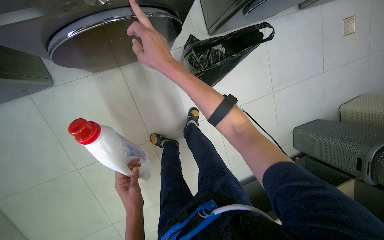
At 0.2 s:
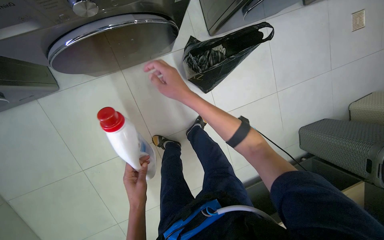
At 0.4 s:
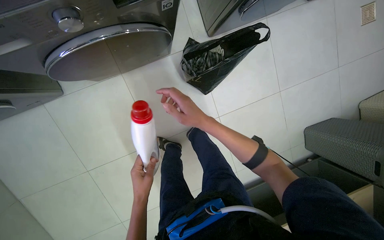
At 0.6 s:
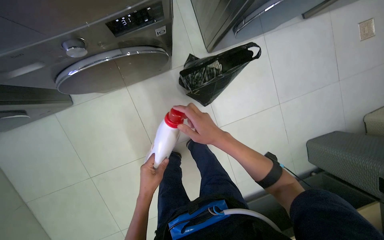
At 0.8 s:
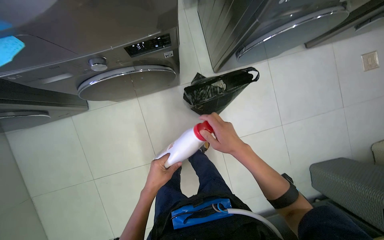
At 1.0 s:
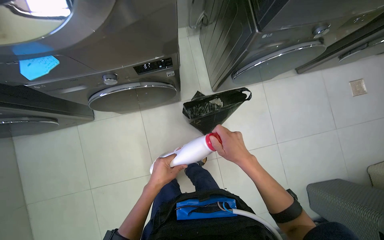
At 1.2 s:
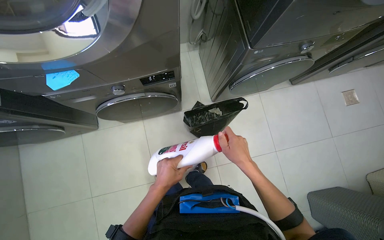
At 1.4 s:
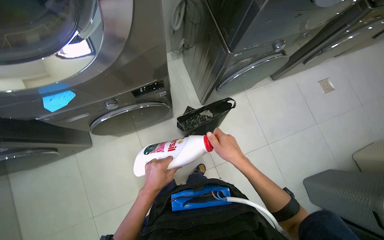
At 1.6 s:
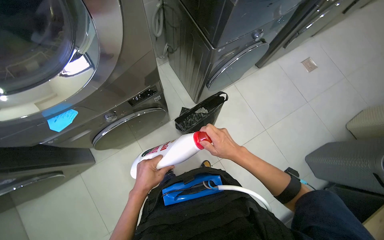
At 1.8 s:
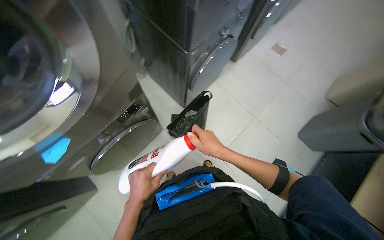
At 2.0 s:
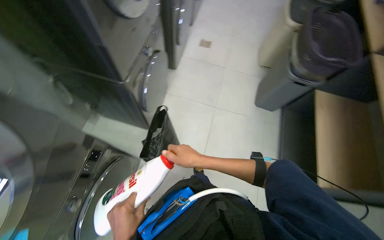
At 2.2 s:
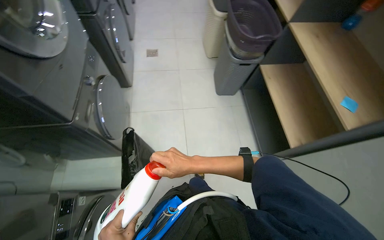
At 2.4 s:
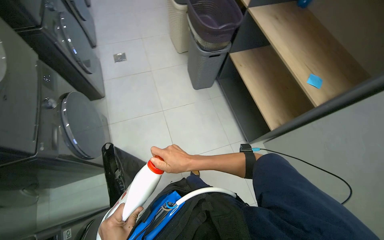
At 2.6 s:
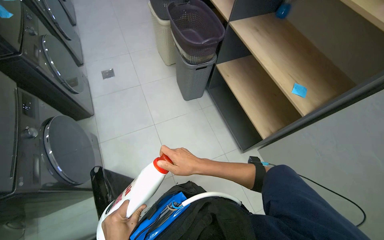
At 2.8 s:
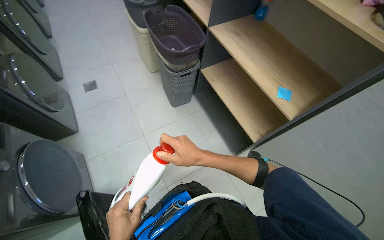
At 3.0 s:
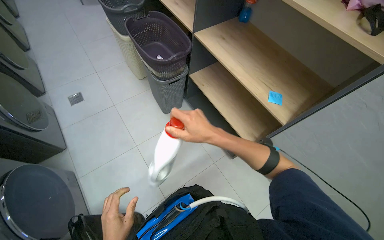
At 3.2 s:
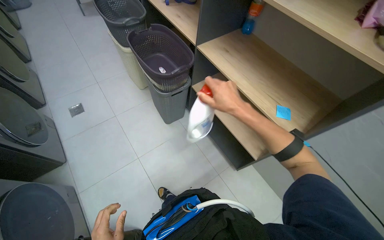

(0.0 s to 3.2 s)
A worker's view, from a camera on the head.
Job: managing laundry.
The whole recording: Loading and starting washing machine. The worker loads clothes and detergent into the washing machine, selects a program, and stores the detergent.
0.0 s - 1.6 s: The view tilts approximately 20 degrees upward. The right hand travels to the right and down the picture by approximately 35 cm.
1.6 s - 3.2 s: The wearer moves about 50 cm. The wearer's head swings approximately 95 degrees to the right. The view tips upward by some 15 degrees.

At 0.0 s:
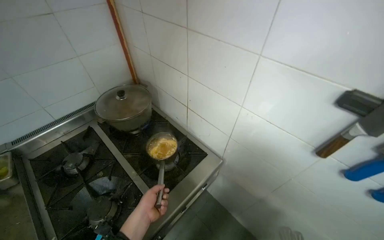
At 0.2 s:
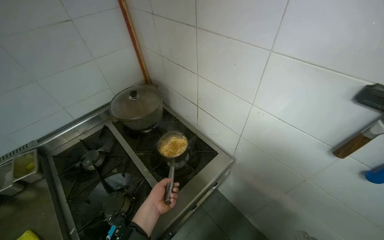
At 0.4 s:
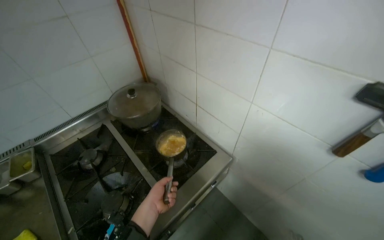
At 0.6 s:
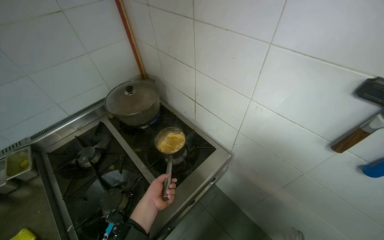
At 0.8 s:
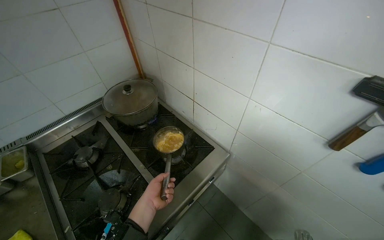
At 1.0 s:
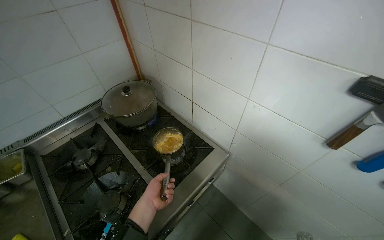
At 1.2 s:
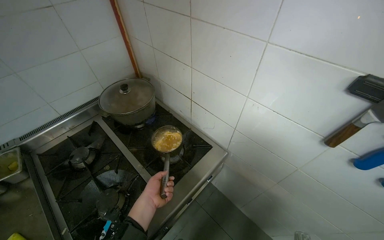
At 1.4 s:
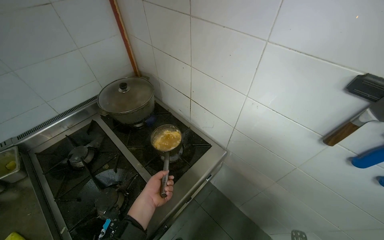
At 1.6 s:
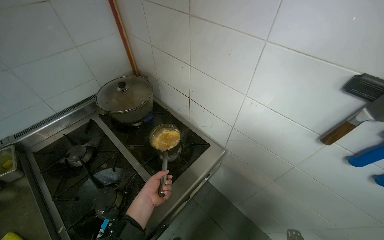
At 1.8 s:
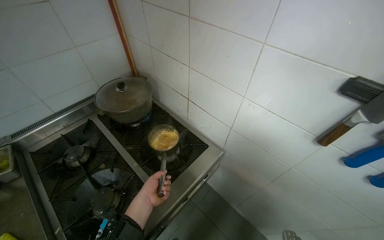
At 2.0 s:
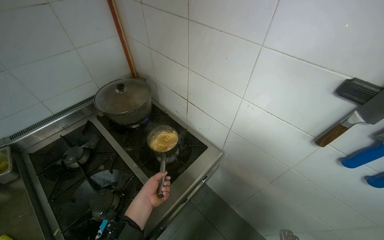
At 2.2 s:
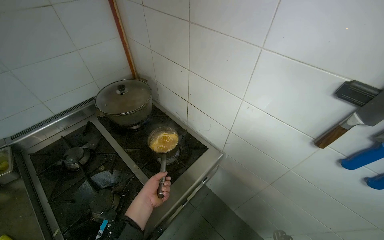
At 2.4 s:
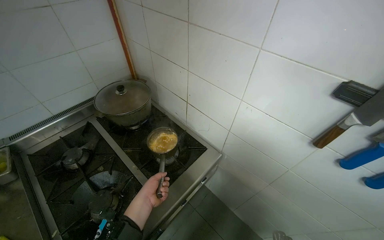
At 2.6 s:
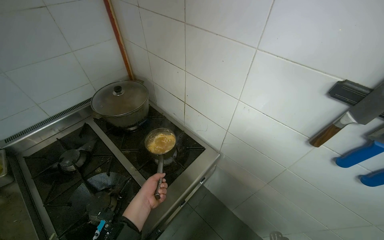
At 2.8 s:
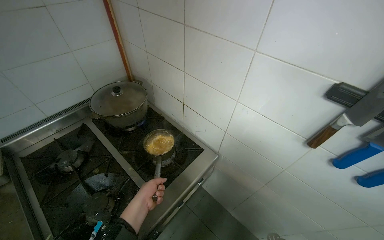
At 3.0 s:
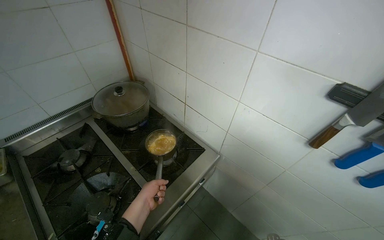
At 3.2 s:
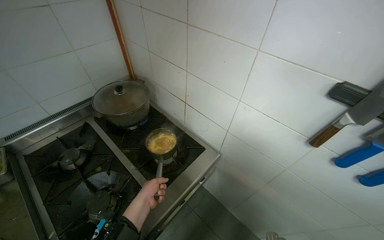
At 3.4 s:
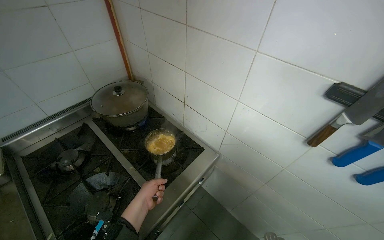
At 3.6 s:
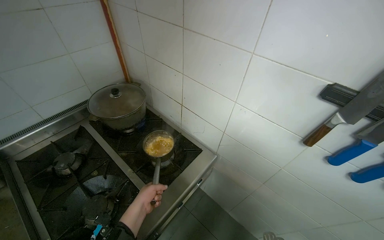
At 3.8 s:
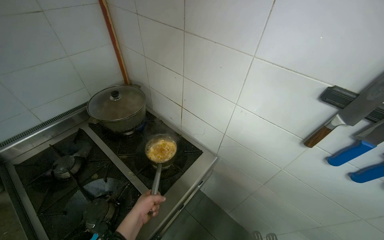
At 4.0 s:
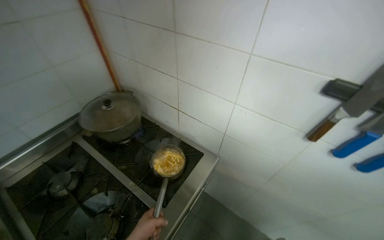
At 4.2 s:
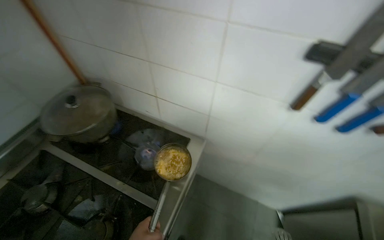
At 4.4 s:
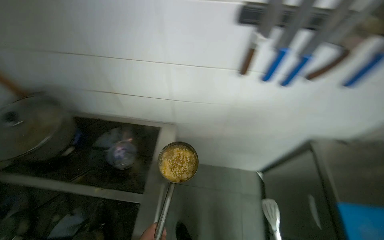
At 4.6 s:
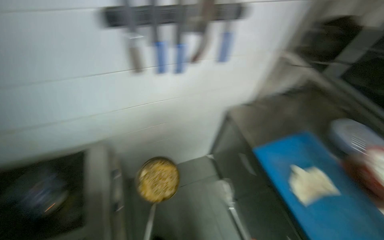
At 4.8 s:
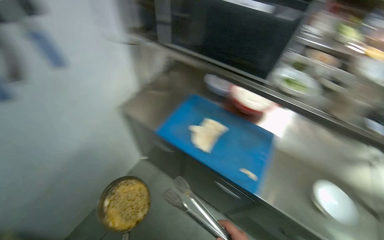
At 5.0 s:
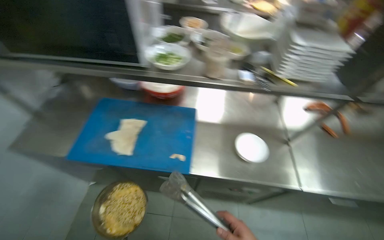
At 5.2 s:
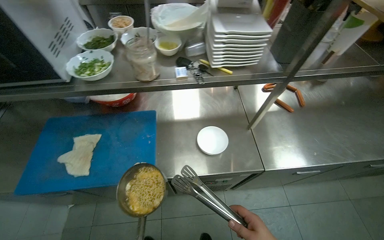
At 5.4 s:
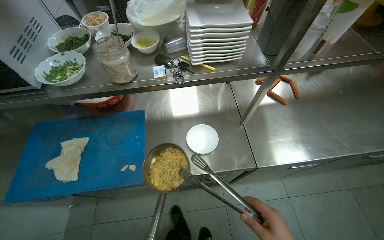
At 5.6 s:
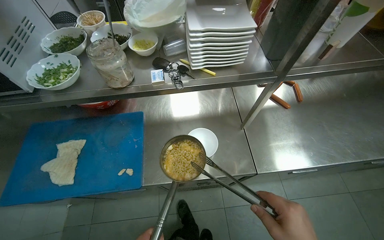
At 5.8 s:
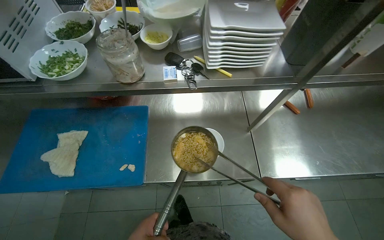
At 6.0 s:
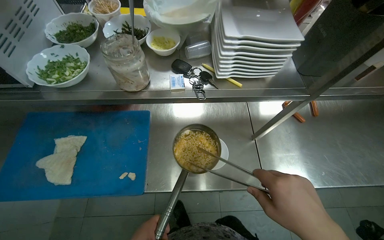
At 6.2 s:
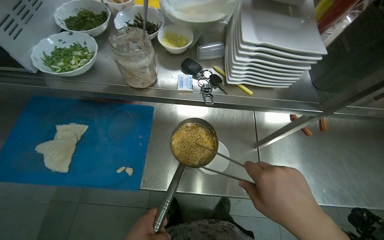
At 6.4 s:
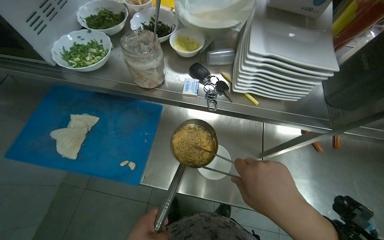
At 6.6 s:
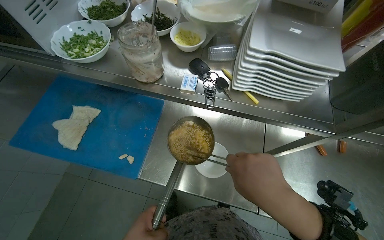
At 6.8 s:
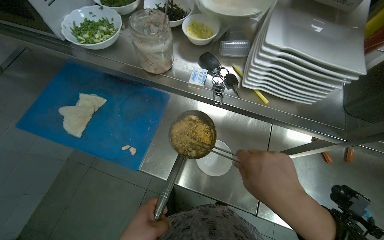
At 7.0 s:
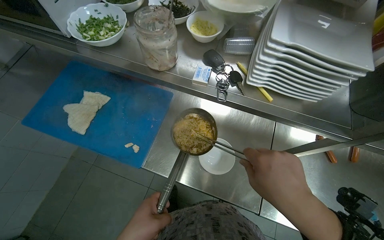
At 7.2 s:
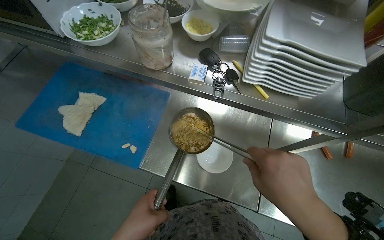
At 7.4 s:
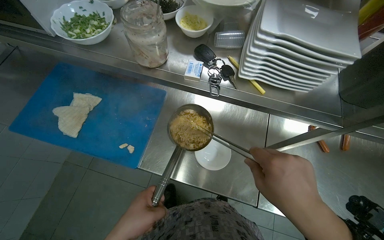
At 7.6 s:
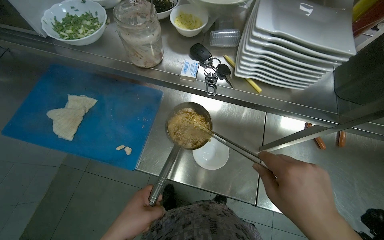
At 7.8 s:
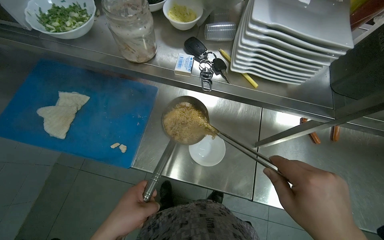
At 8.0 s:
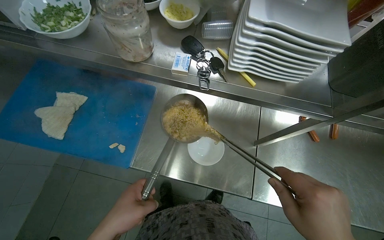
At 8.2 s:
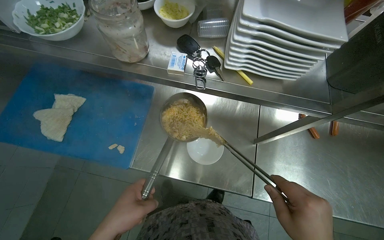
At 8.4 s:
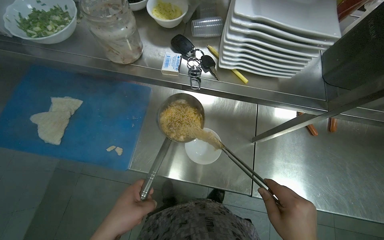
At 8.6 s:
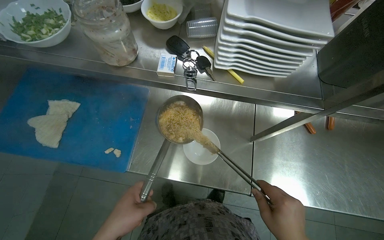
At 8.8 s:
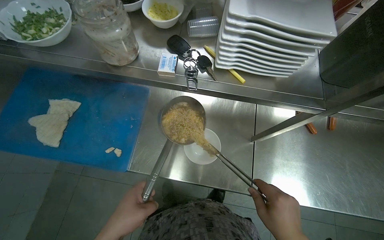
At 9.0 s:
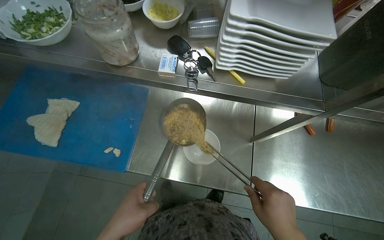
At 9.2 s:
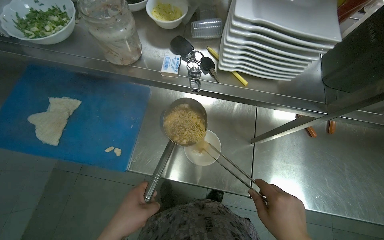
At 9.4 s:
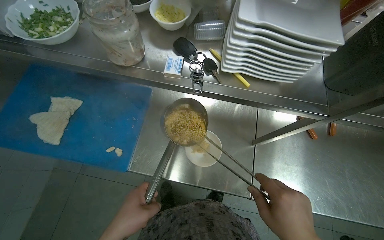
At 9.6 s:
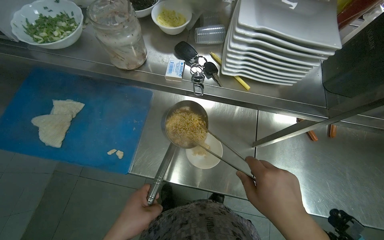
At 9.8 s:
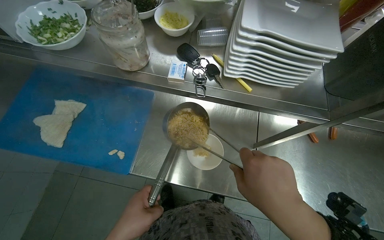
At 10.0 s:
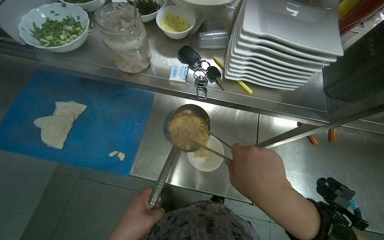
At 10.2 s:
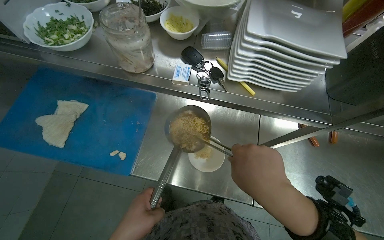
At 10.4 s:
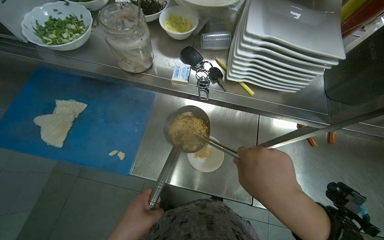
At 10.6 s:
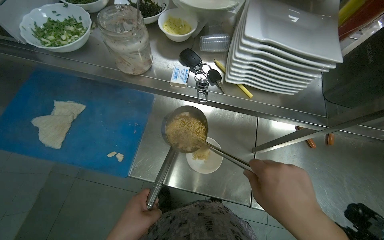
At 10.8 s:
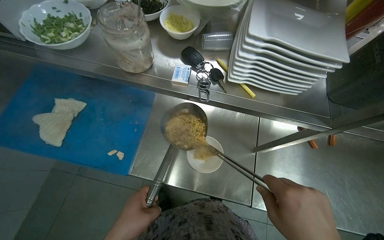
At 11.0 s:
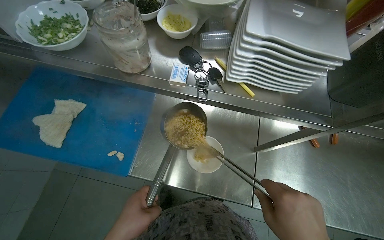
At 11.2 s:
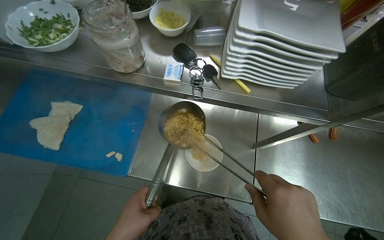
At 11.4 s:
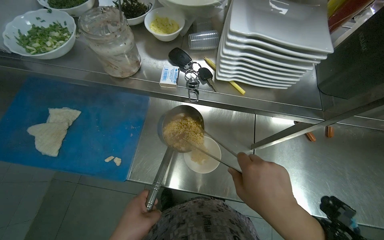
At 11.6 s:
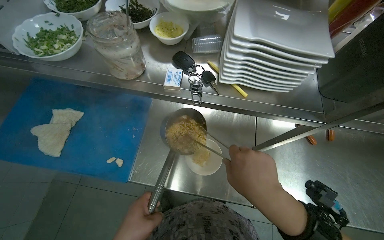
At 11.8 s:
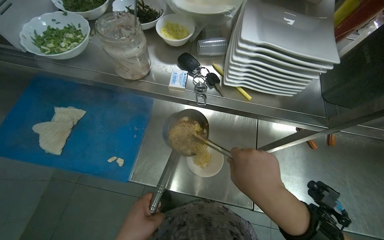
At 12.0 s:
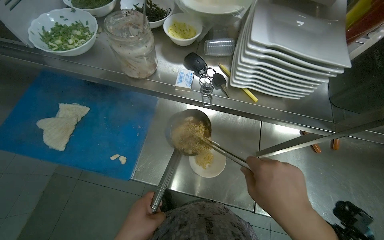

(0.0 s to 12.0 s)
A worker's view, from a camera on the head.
Job: cooking food.
The whole recording: Cooking noodles. The worker is preparing noodles and then putting it in a disposable container.
3.0 s - 4.4 s: The wearer's head swings some 35 degrees to the right.
4.4 s - 6.0 s: The head travels some 90 cm. The wearer's head swings some 100 degrees to the right.

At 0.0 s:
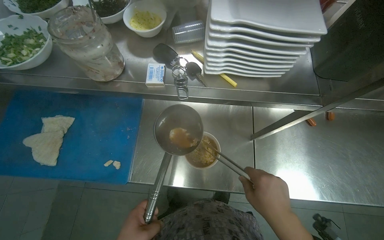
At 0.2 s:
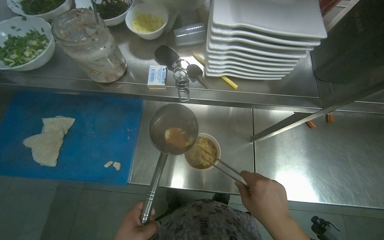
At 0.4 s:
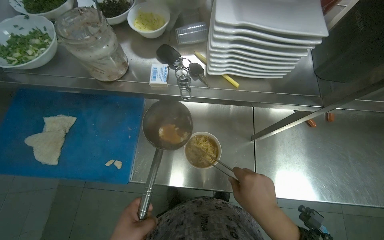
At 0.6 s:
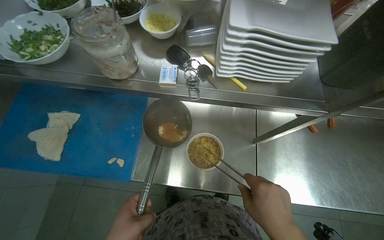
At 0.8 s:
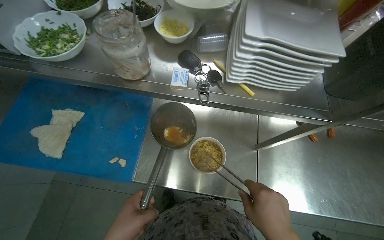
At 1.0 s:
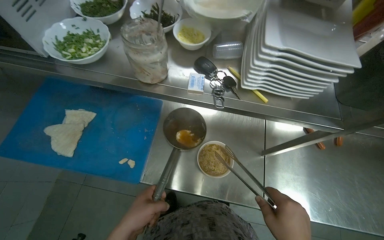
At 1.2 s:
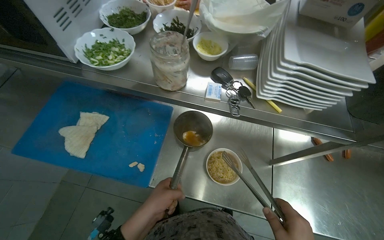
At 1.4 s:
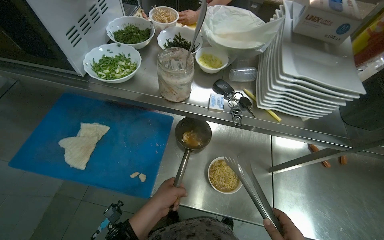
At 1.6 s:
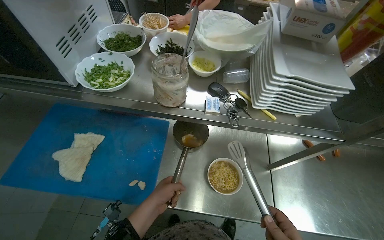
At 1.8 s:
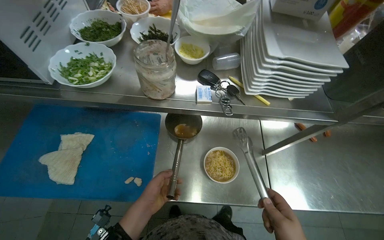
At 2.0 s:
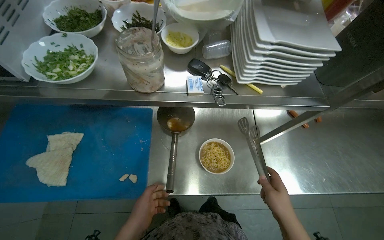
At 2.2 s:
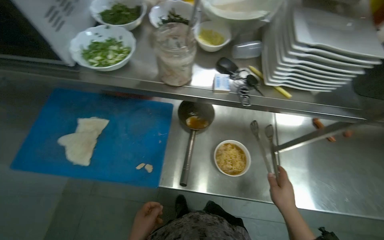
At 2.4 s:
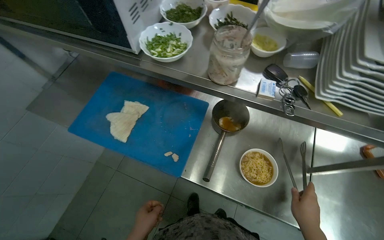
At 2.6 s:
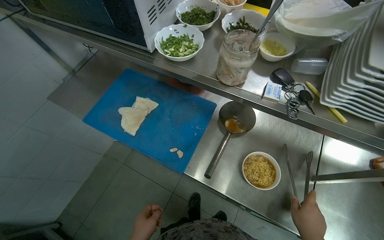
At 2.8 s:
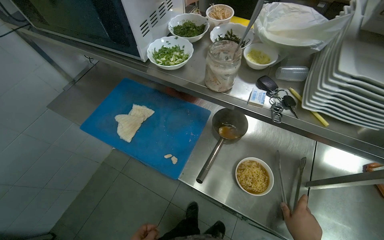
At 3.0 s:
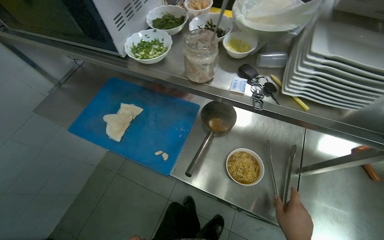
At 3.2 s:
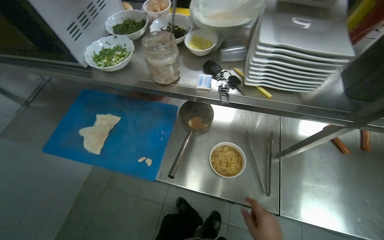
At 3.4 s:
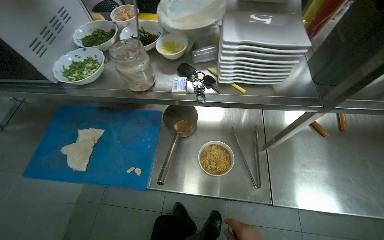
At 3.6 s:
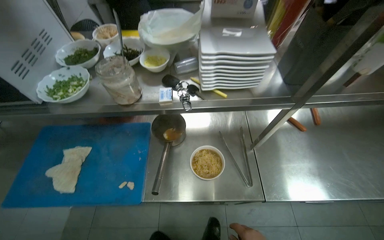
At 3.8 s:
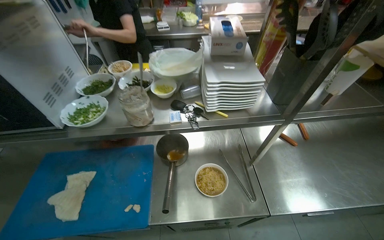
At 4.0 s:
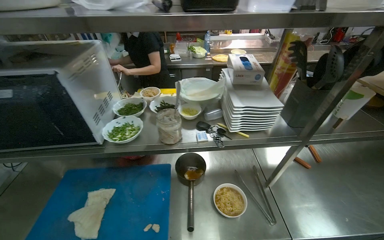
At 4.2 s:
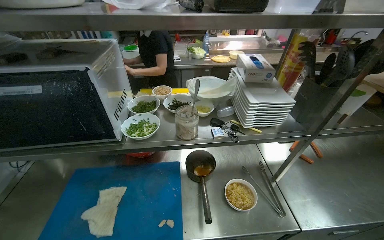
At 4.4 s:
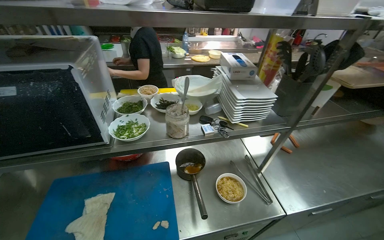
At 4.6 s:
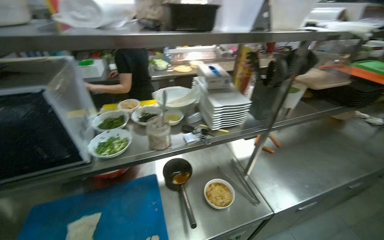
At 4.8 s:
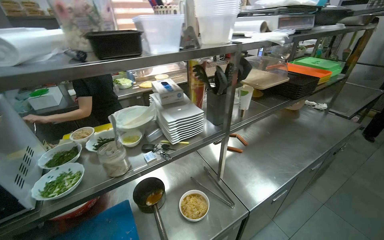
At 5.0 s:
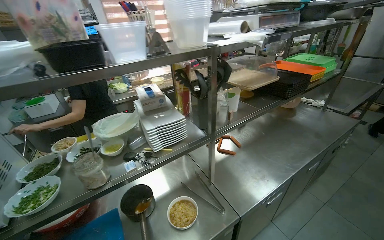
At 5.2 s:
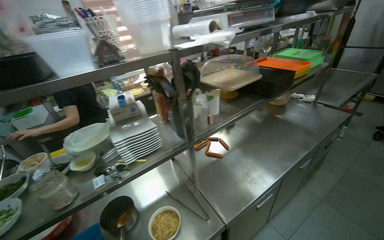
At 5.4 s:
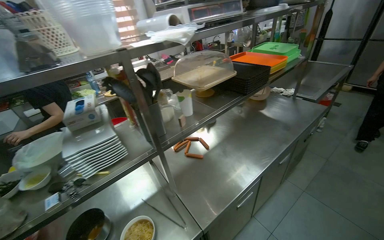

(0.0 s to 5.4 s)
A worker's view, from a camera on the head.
Job: cooking food.
The whole recording: Cooking noodles. The worker is preparing noodles and then putting it in a disposable container.
1.4 s - 2.8 s: The head rotates some 15 degrees to the left.
2.8 s - 4.0 s: The head turns to the right by about 30 degrees. The view tilts some 20 degrees upward.
4.0 s - 5.4 s: The wearer looks approximately 35 degrees further to the right.
